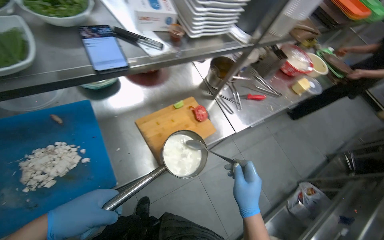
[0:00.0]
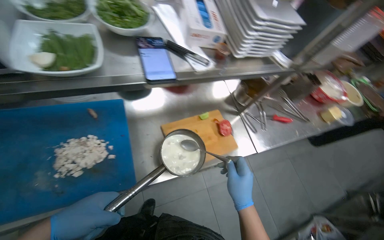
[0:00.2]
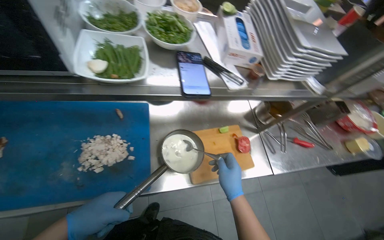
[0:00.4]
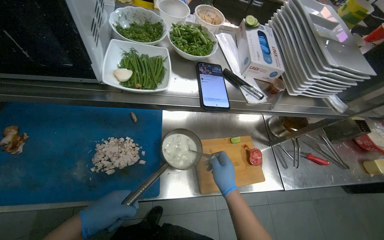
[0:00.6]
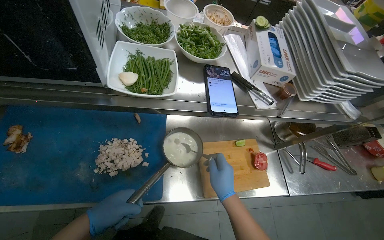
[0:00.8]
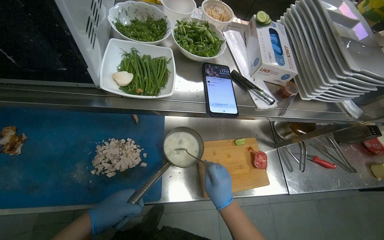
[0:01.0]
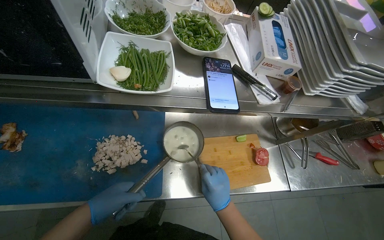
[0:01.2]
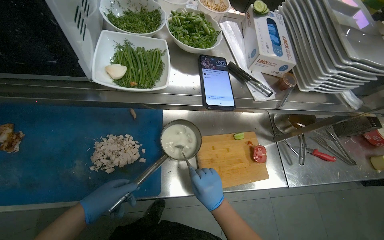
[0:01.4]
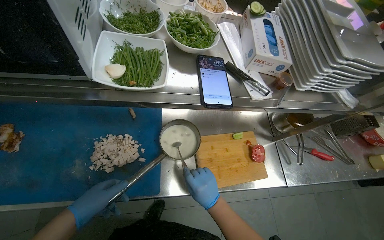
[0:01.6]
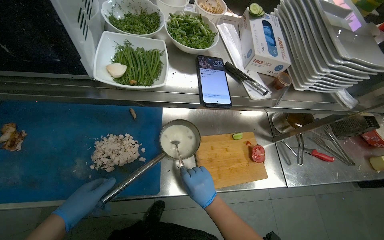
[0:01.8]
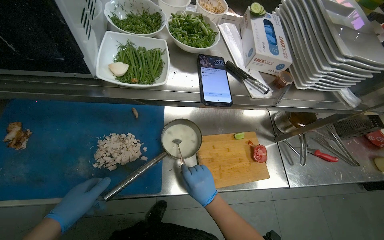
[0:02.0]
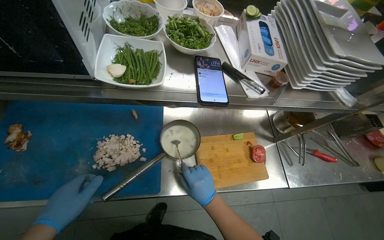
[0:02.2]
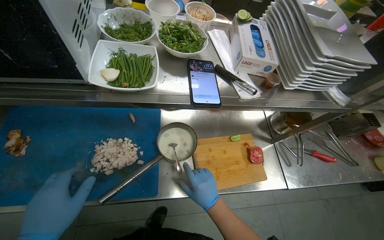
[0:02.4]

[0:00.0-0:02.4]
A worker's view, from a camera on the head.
Job: cooking food.
The whole recording: Adding ingredients and stirring a pot. The worker adds ingredients from a packet into a small pot on the stove and stirs its contents.
0:00.0 to 0:01.2: The wearer's head swings some 25 degrees to the left. The right hand goes roughly 20 cm to the left and farther from the camera.

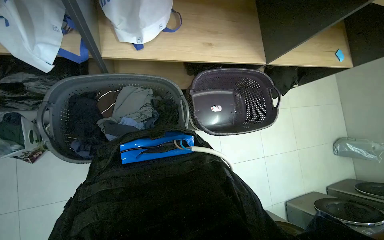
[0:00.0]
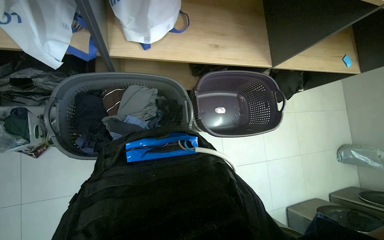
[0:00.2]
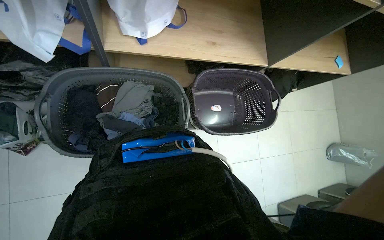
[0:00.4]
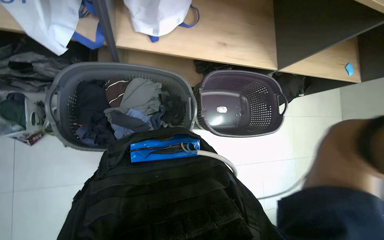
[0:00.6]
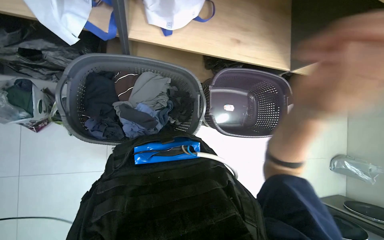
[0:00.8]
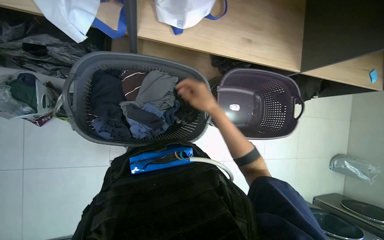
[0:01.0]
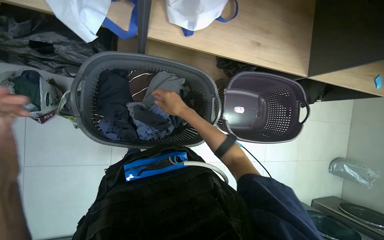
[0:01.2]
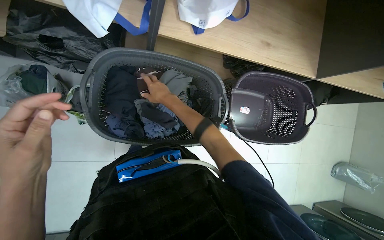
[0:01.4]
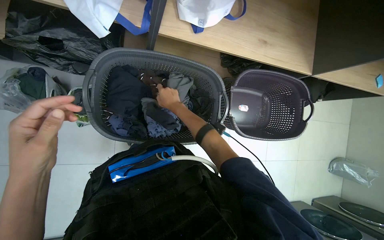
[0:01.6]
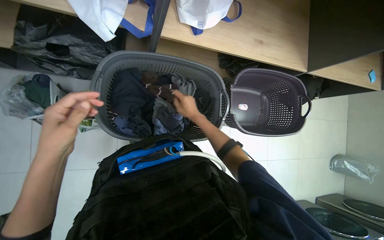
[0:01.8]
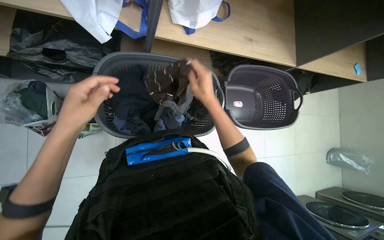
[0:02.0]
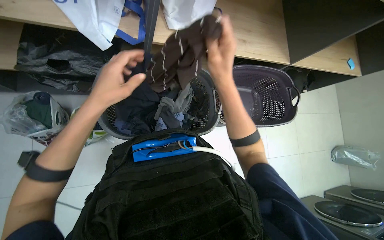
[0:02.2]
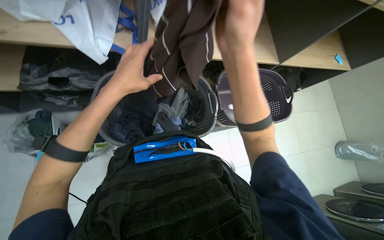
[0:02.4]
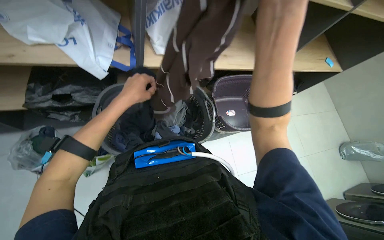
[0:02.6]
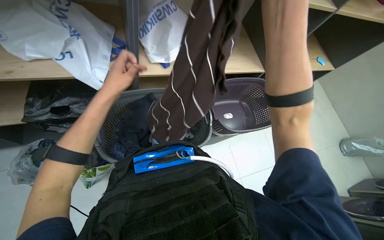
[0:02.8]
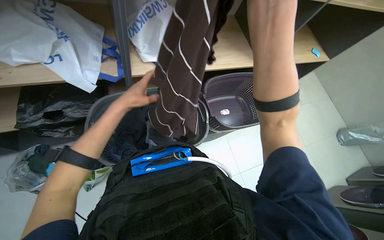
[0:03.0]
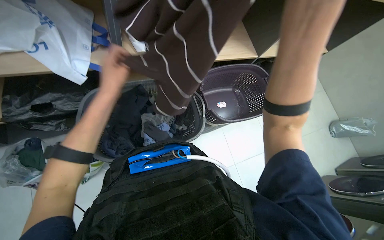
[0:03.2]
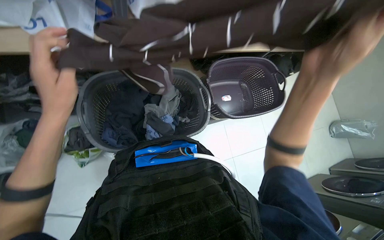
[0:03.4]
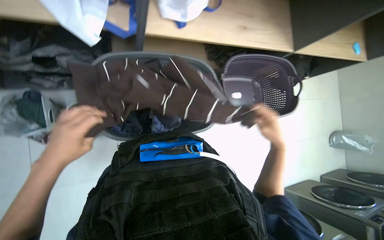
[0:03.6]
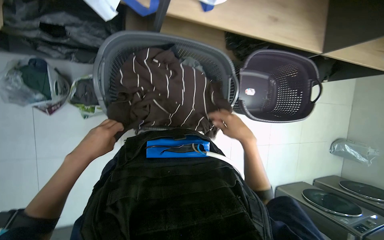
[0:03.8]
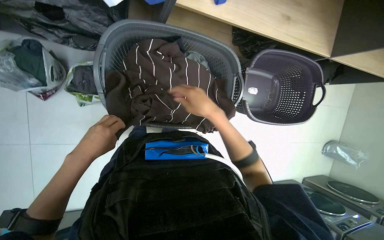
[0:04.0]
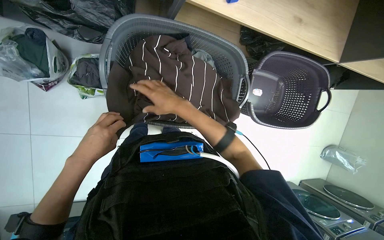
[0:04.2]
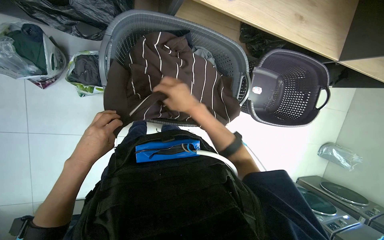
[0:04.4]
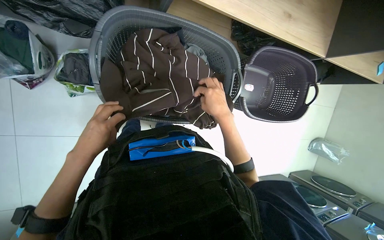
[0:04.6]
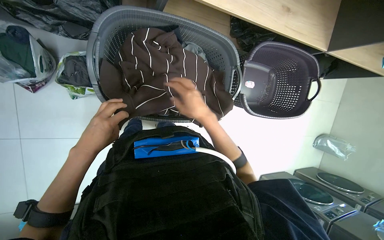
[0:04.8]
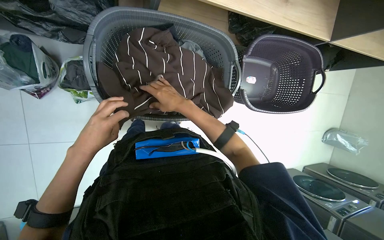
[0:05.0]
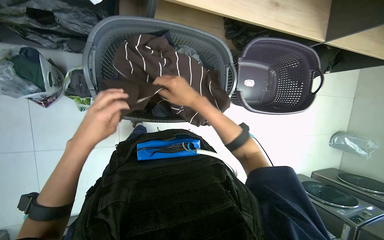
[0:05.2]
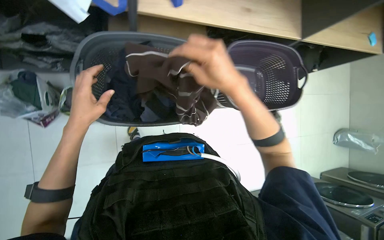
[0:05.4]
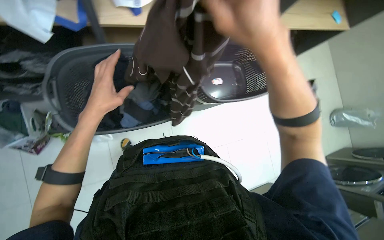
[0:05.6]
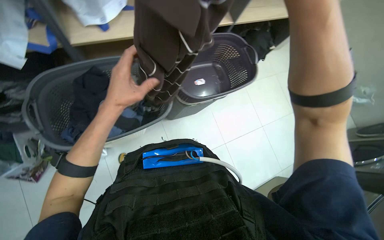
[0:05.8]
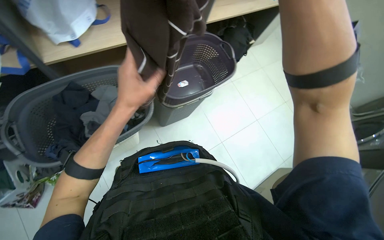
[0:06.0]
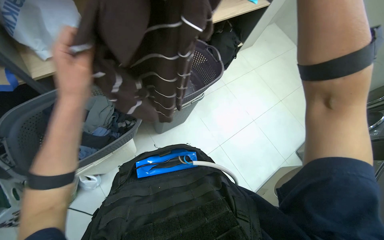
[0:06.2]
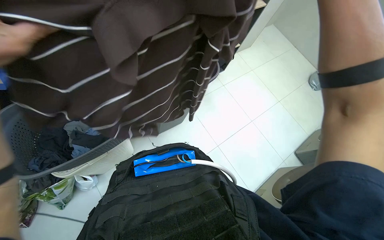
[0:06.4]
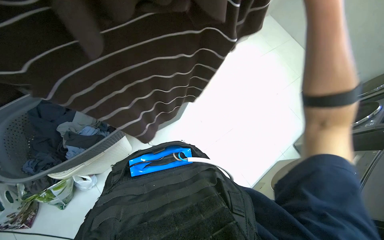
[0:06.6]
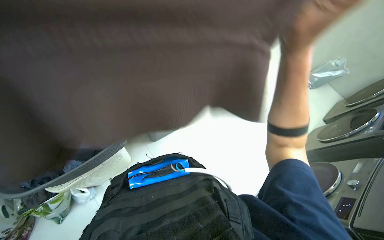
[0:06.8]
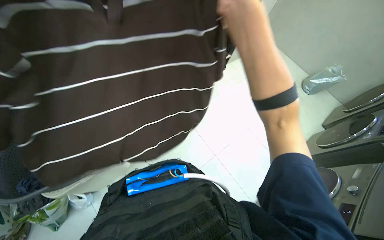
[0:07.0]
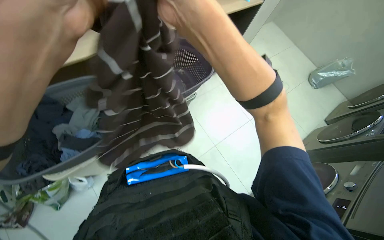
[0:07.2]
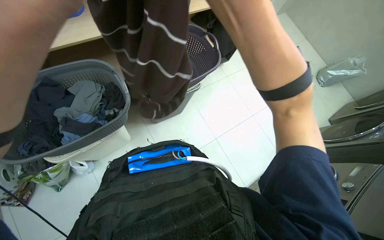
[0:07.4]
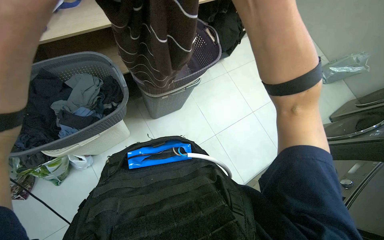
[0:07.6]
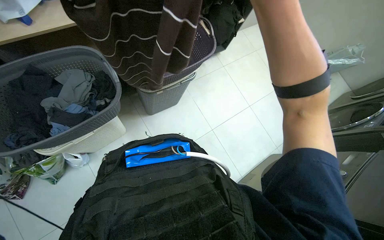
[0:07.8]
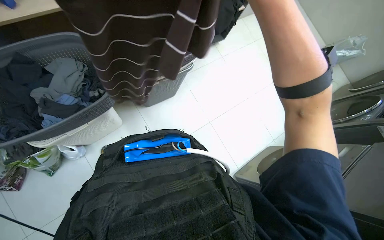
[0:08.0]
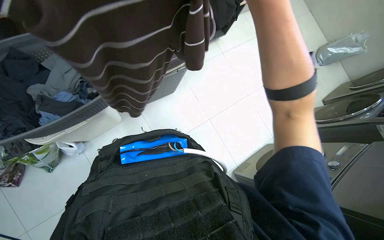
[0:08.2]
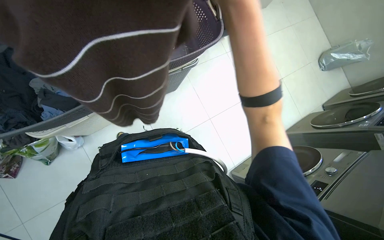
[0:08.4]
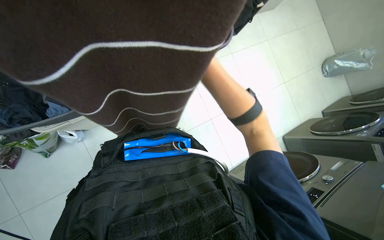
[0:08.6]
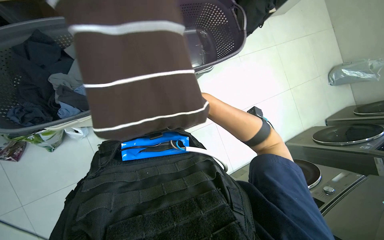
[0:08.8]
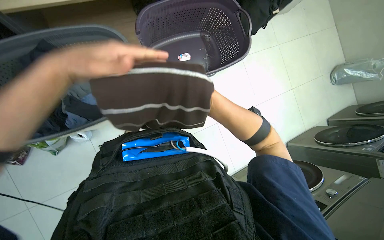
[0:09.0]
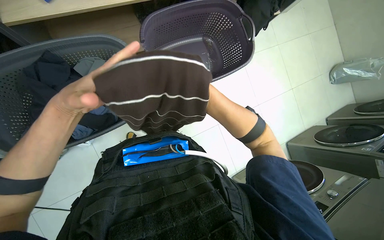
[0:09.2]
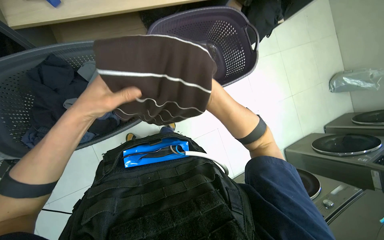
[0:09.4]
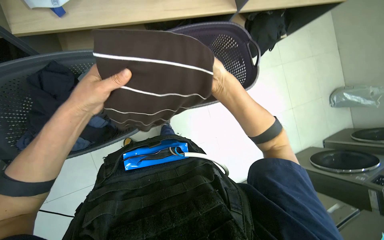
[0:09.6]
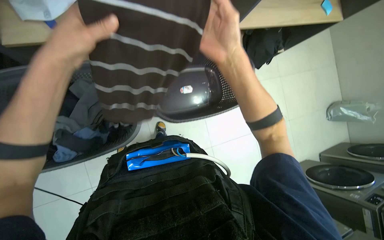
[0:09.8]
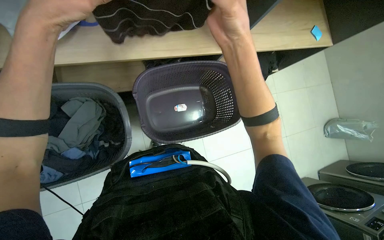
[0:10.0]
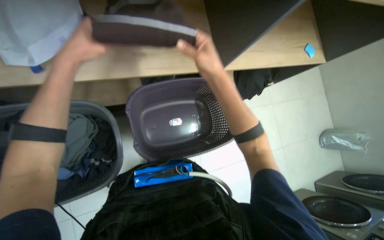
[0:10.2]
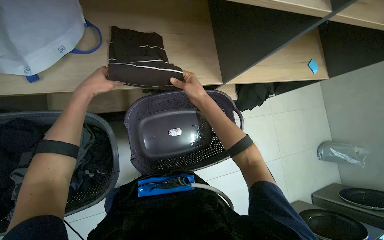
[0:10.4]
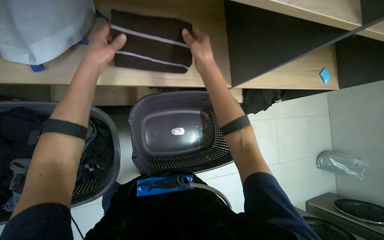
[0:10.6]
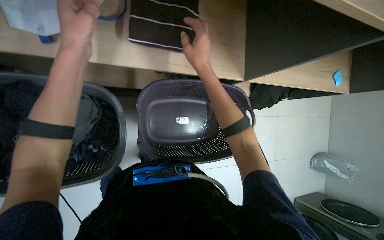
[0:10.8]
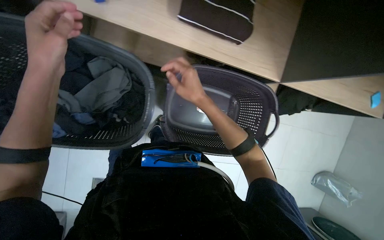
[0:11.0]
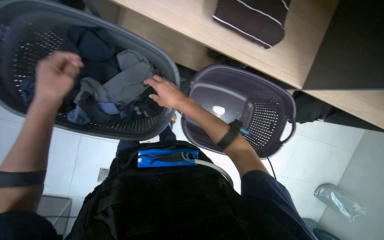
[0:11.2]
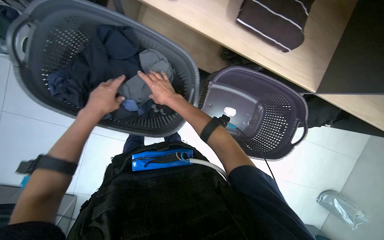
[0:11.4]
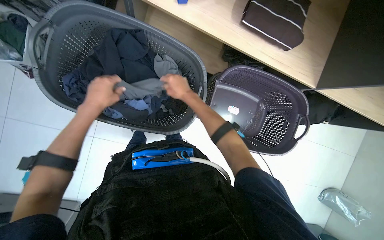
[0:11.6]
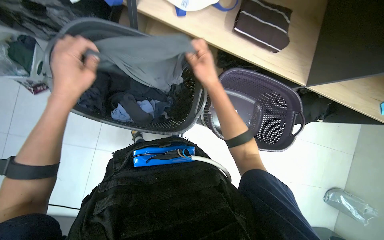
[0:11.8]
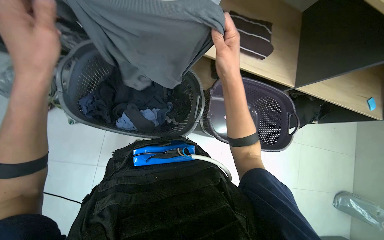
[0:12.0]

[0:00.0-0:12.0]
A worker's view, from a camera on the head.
Job: managing laundry.
The whole recording: Folding clothes into basket. The worker folds clothes from one laundry basket and places them into another.
0:01.6 to 0:03.0: The view tips upward by about 15 degrees. The right hand is displaced nearer to the camera and to the right by about 50 cm. Meanwhile the left hand shifts some 25 cm up the picture, to the right and farther from the camera.
0:03.0 to 0:04.4: The wearer looks roughly 25 degrees further downward. The scene rotates clockwise by about 25 degrees. The right hand heads farther from the camera and to the left, covering about 50 cm, while the left hand is displaced down the picture and to the left by roughly 35 cm.
0:04.4 to 0:06.0: The view tips upward by about 15 degrees. The scene rotates counterclockwise by approximately 40 degrees.
0:09.0 to 0:10.4: The view tips upward by some 15 degrees. The left hand moves nearer and farther over about 25 cm, changing direction 2 times.

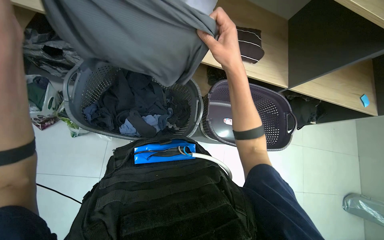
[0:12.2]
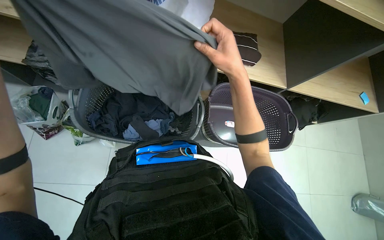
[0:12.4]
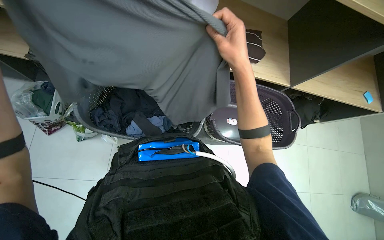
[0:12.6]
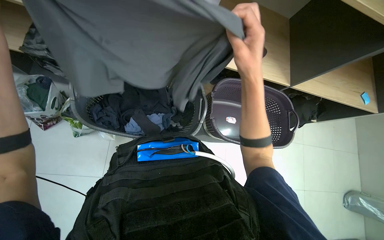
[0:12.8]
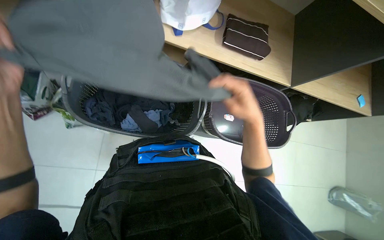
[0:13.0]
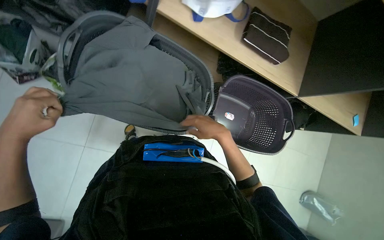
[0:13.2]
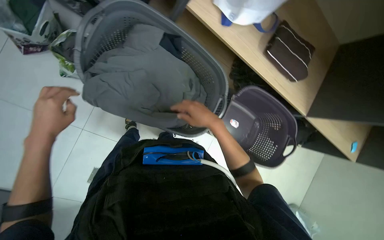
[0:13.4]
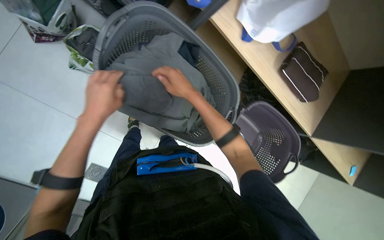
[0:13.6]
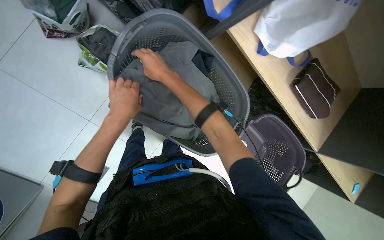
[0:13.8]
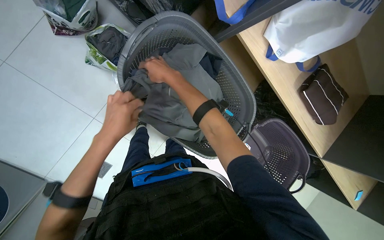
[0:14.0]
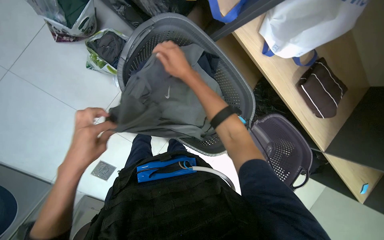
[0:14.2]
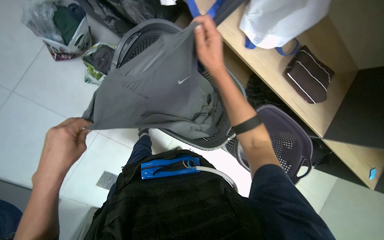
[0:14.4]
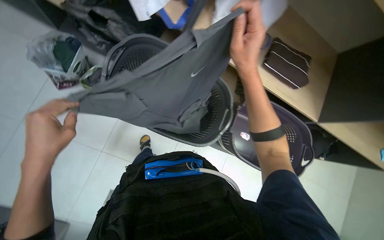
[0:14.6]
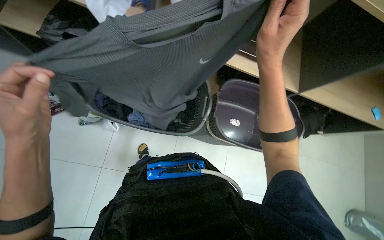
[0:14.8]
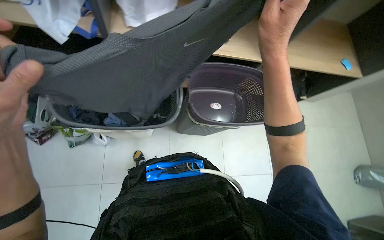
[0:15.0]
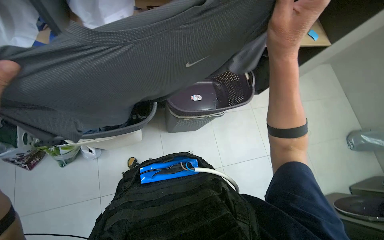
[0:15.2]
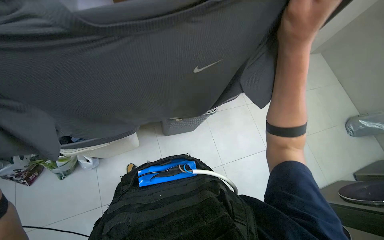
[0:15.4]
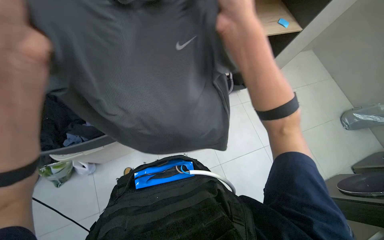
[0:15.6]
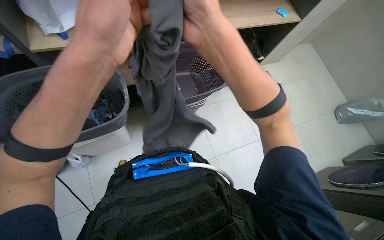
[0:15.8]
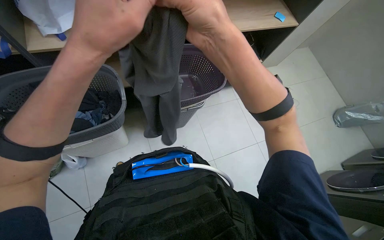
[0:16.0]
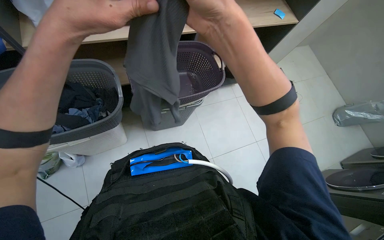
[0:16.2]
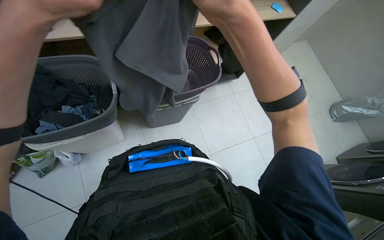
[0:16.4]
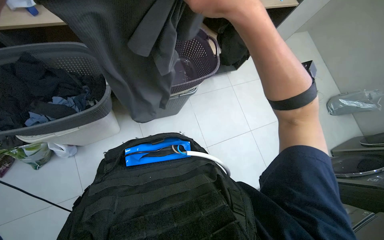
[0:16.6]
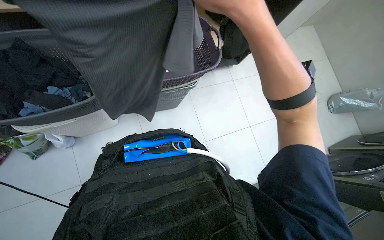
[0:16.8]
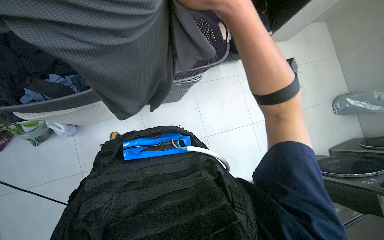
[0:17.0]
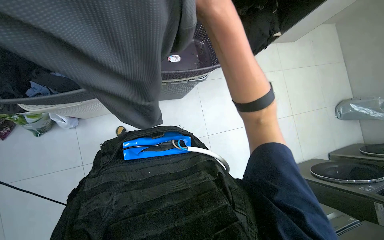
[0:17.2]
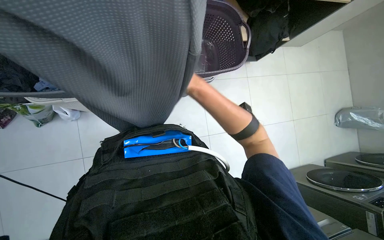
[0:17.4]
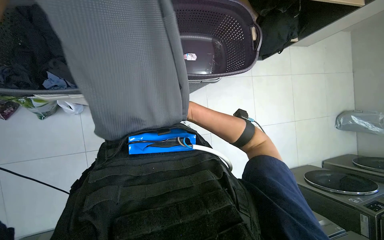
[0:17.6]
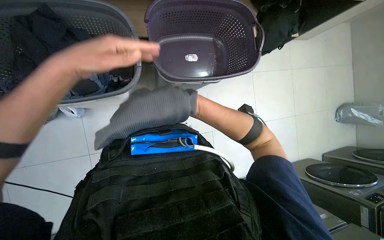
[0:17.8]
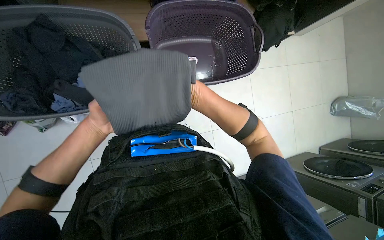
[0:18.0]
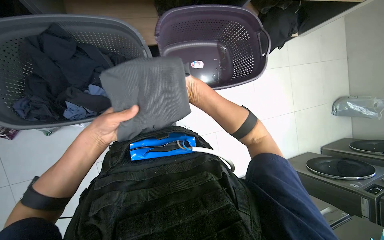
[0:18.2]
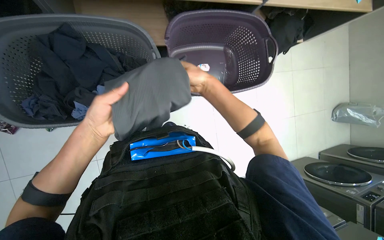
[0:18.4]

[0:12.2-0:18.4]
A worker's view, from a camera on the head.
Job: managing laundry.
The whole recording: Folding clothes into basket. The worker folds clothes from one laundry basket and places them into another.
0:12.2 to 0:13.8: The scene turns approximately 30 degrees clockwise in the picture.
0:13.8 to 0:15.4: Everything in view rotates about 55 degrees counterclockwise.
0:15.4 to 0:16.8: The right hand is displaced to the left by approximately 10 cm.
